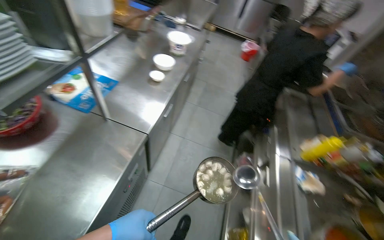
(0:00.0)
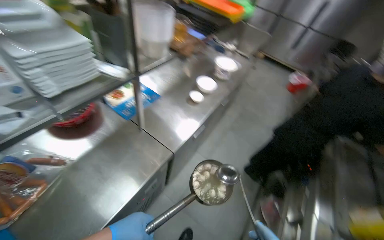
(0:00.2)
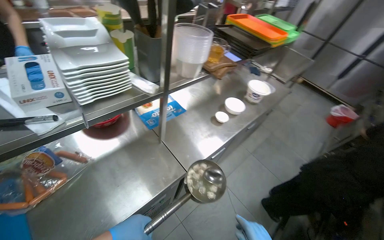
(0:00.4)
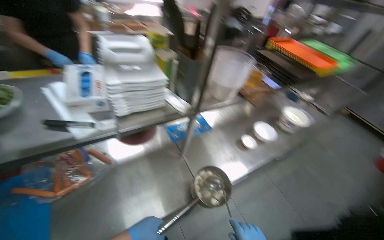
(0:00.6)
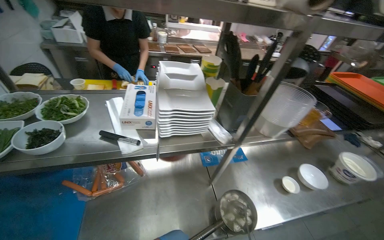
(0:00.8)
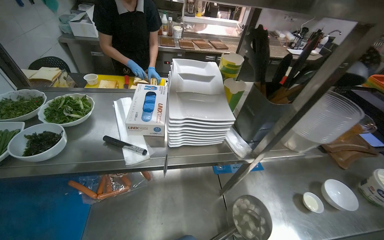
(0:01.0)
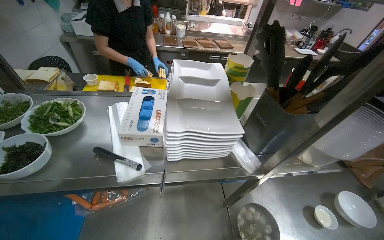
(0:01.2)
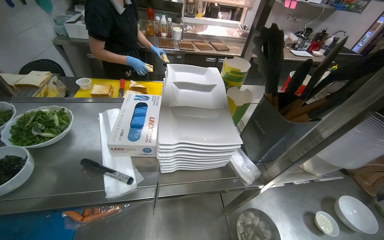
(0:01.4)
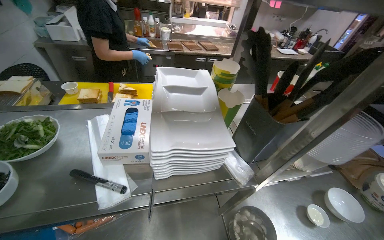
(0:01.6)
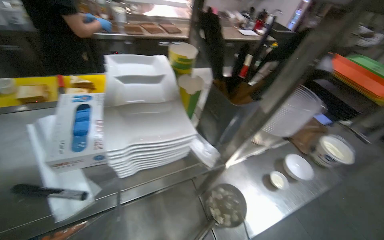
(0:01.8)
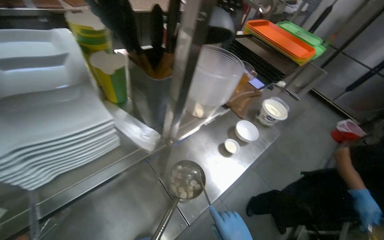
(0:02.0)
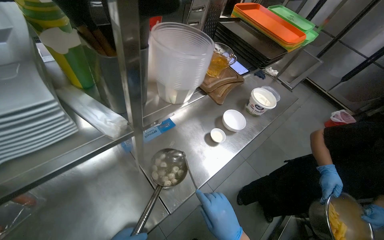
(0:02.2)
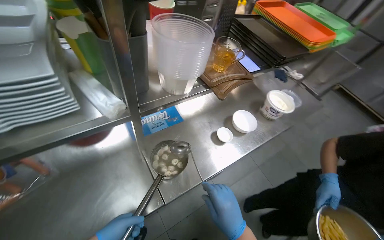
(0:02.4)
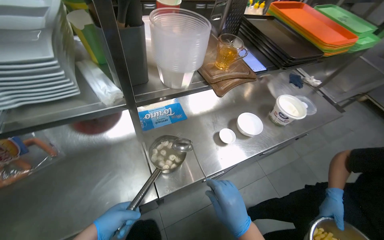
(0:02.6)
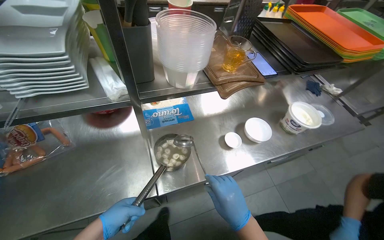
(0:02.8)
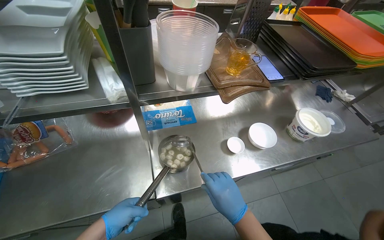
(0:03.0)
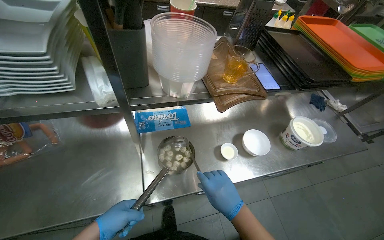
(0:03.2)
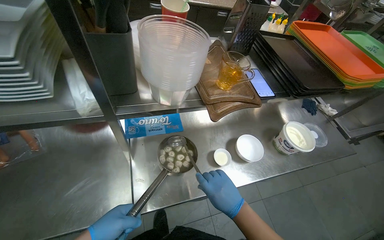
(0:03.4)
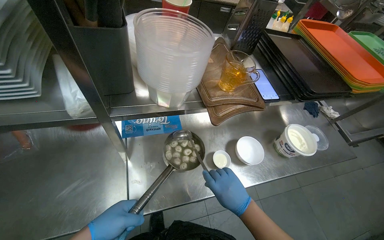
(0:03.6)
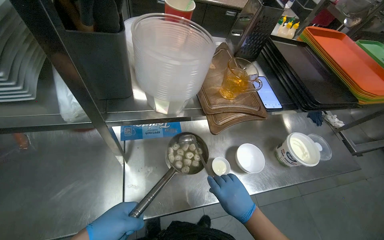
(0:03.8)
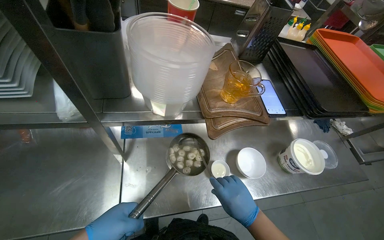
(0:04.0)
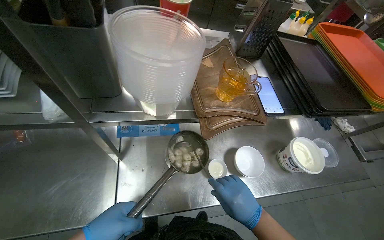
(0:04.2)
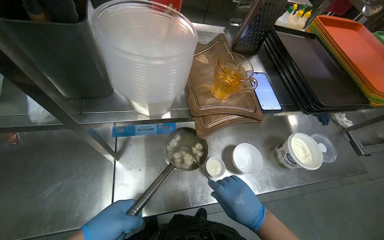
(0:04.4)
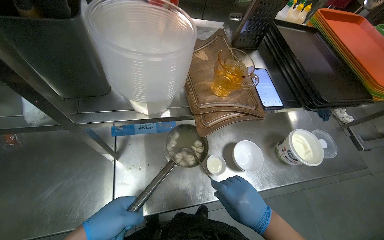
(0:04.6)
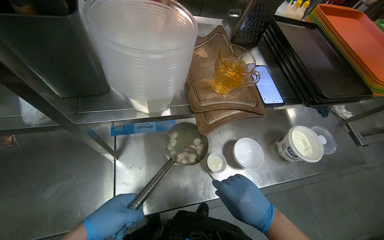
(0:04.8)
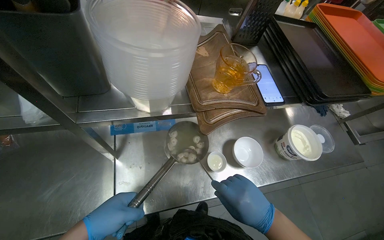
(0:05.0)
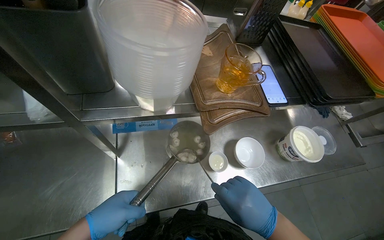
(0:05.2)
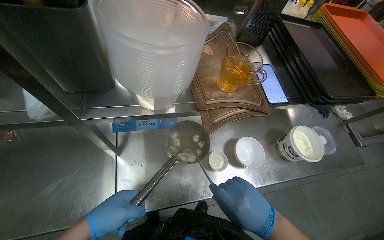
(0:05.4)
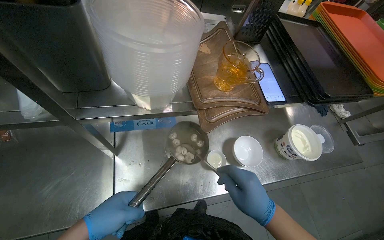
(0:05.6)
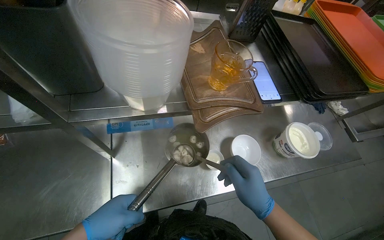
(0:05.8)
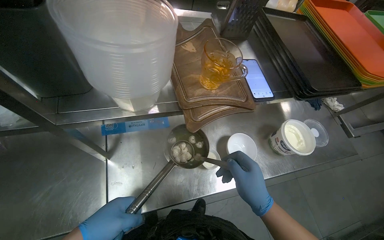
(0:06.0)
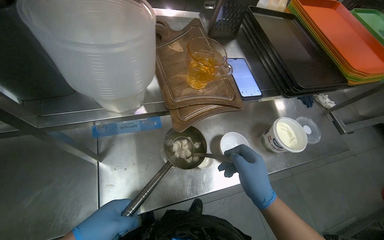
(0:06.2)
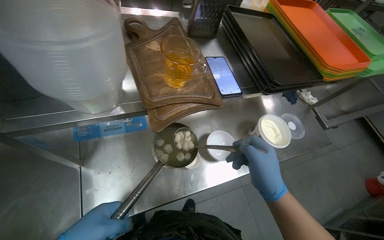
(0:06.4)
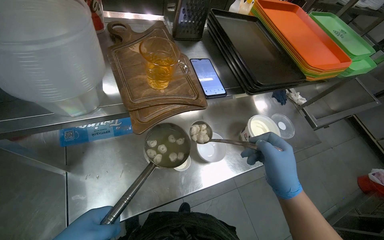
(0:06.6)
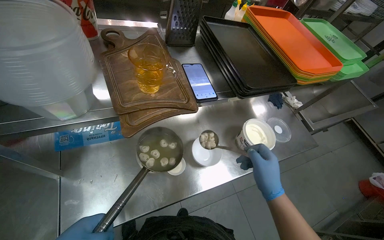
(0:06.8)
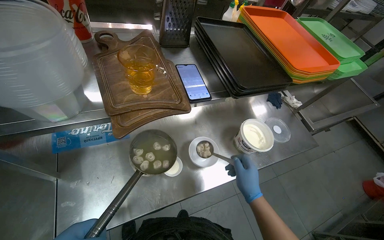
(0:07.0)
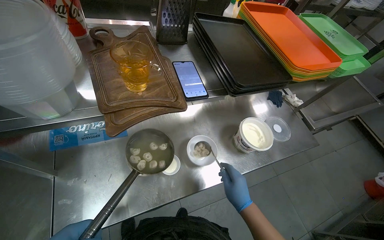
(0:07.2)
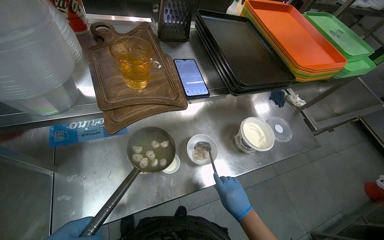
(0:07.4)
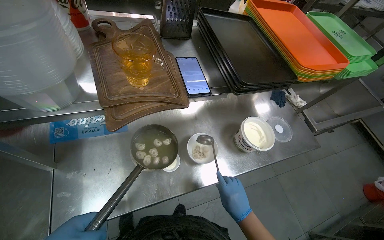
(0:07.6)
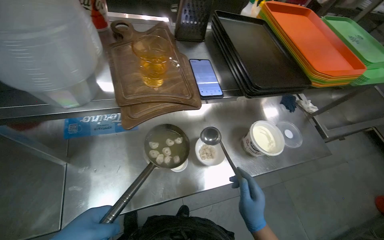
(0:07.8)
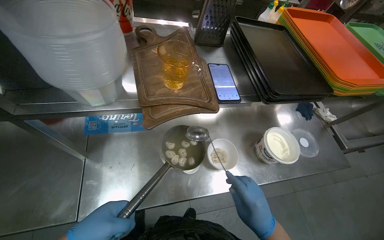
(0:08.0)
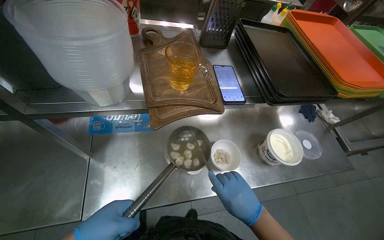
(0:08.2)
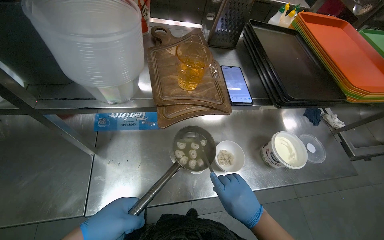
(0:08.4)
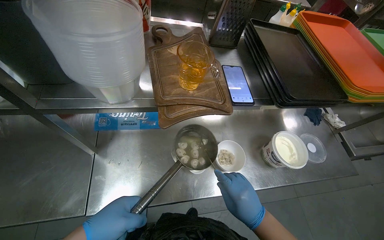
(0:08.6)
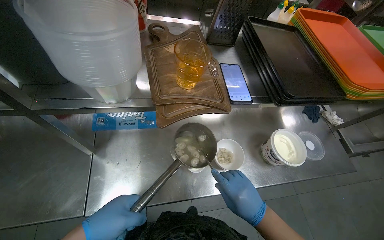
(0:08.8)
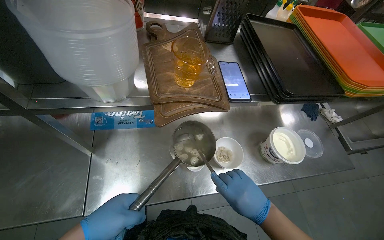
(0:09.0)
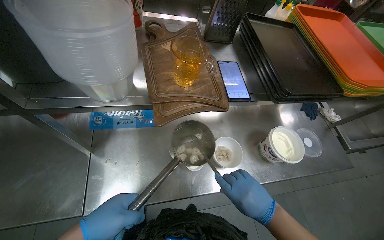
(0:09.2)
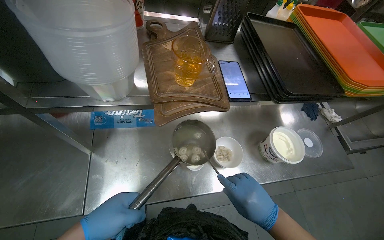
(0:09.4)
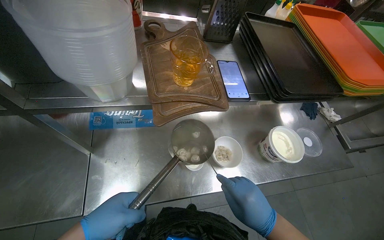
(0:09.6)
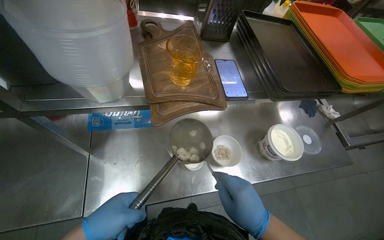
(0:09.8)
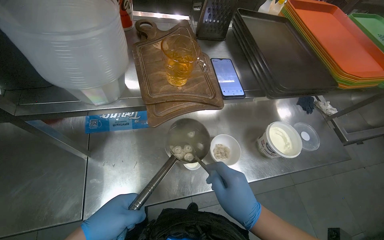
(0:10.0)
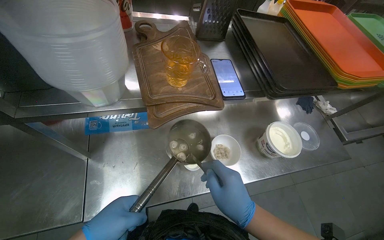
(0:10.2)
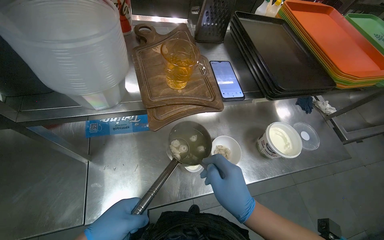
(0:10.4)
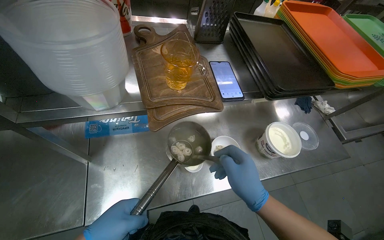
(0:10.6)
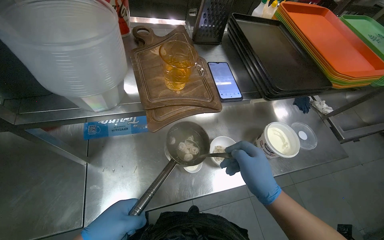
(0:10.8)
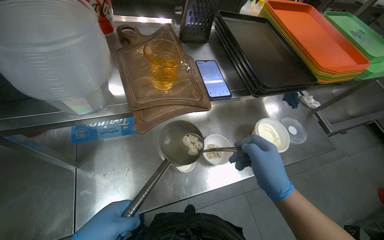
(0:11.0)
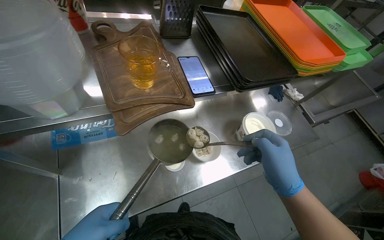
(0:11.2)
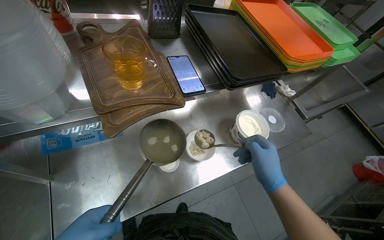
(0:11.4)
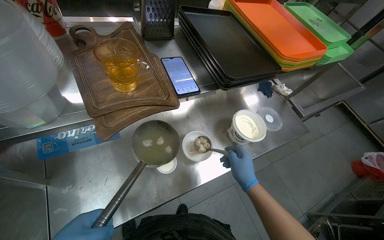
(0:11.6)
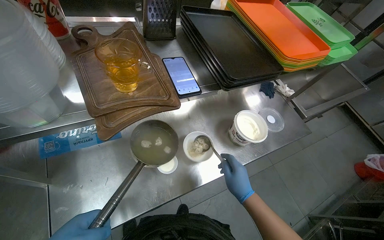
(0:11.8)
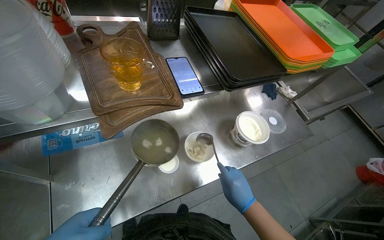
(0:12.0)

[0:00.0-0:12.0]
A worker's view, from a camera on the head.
Job: preparing food.
The whole recording: Serving food into bowl. The worker scoops cooked food from a pot into a small white bowl.
0:00.0 to 0:01.6: The wearer's head swings roughly 60 degrees to the left. The view tilts approximately 20 degrees upward.
0:06.0 to 0:07.6: The right hand moves farther from the camera and down the picture, roughly 20 cm.
0:07.6 to 0:09.0: The right hand moves up the picture, approximately 10 cm.
0:10.4 to 0:12.0: The right hand travels farther from the camera by about 10 cm.

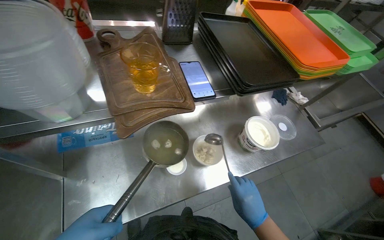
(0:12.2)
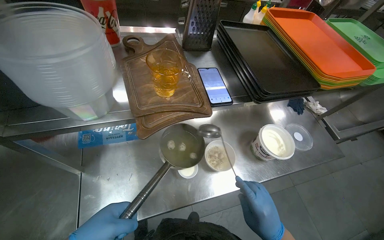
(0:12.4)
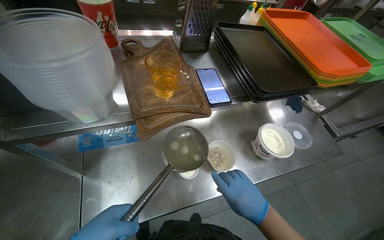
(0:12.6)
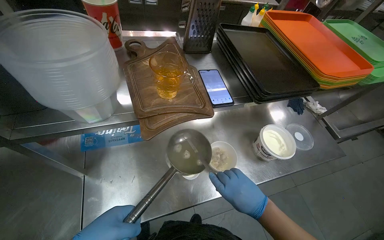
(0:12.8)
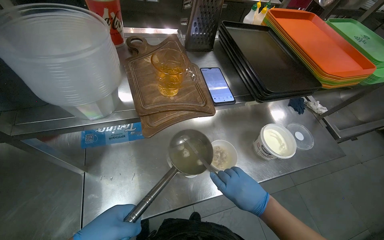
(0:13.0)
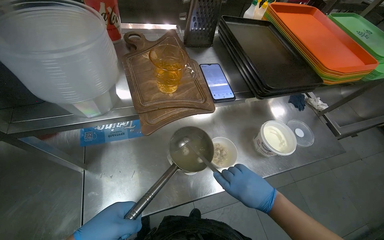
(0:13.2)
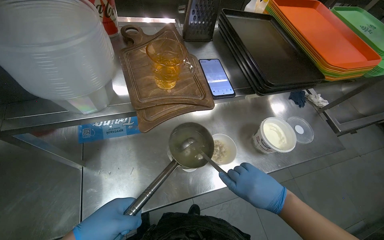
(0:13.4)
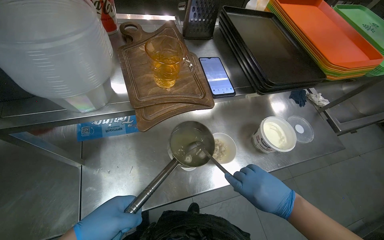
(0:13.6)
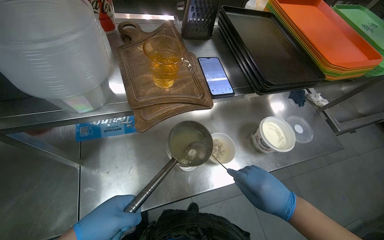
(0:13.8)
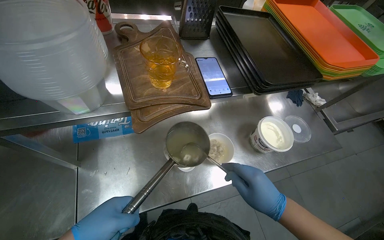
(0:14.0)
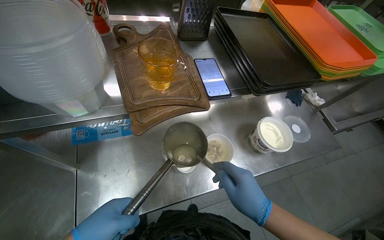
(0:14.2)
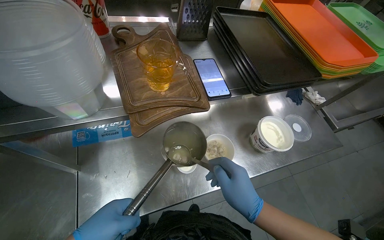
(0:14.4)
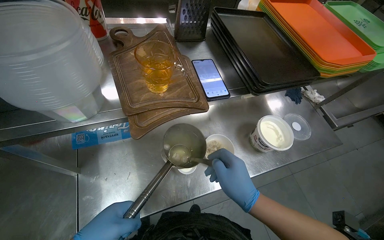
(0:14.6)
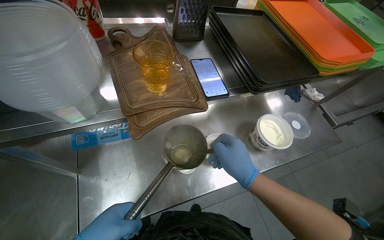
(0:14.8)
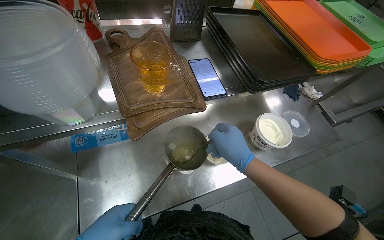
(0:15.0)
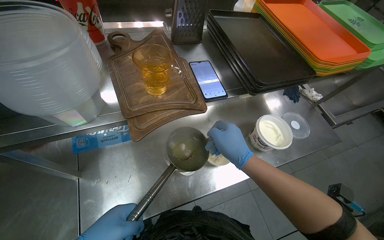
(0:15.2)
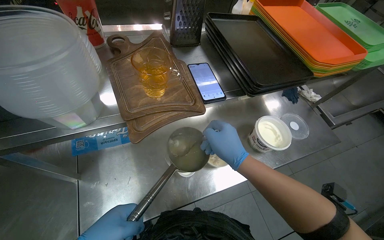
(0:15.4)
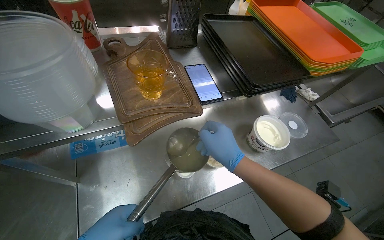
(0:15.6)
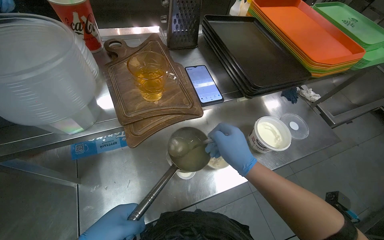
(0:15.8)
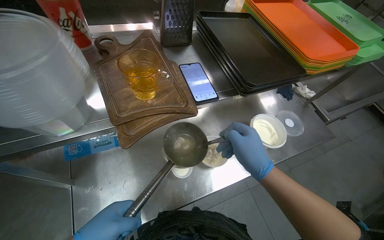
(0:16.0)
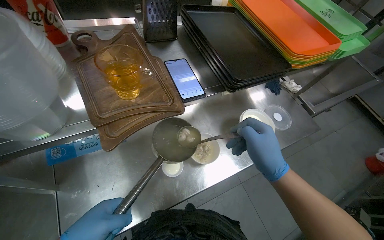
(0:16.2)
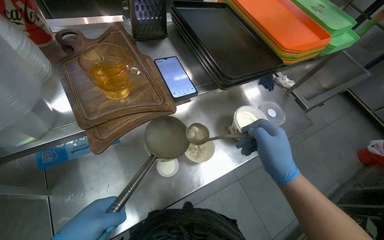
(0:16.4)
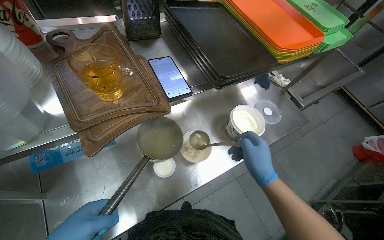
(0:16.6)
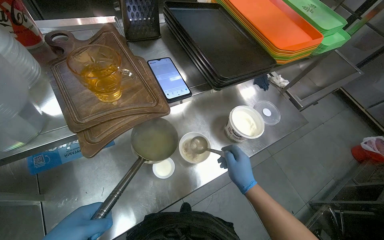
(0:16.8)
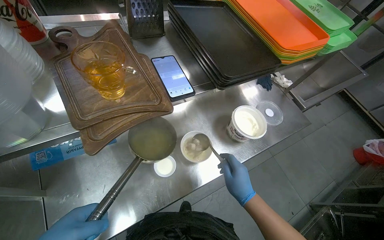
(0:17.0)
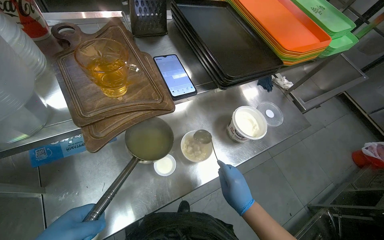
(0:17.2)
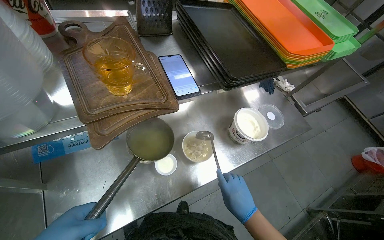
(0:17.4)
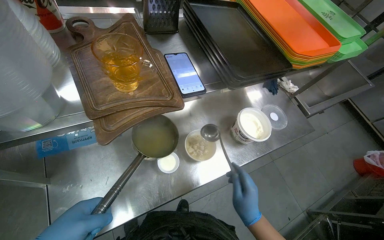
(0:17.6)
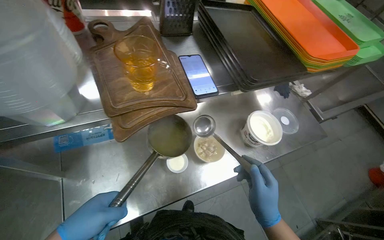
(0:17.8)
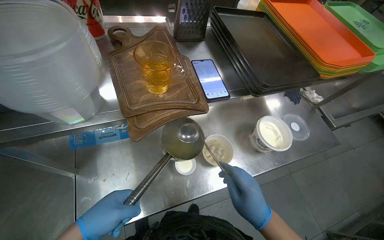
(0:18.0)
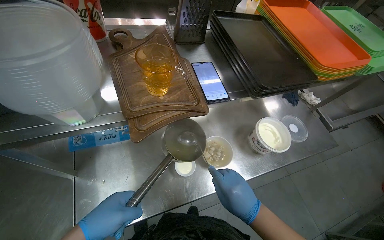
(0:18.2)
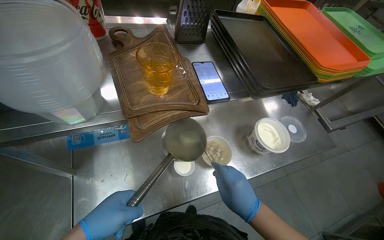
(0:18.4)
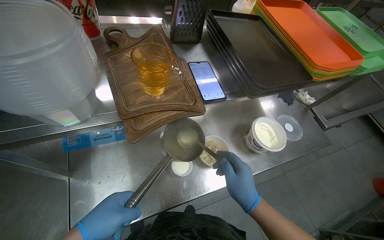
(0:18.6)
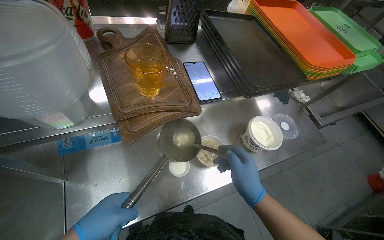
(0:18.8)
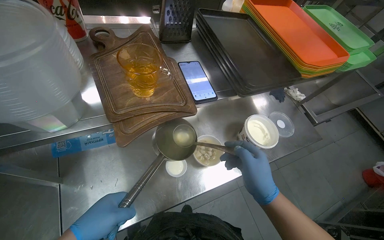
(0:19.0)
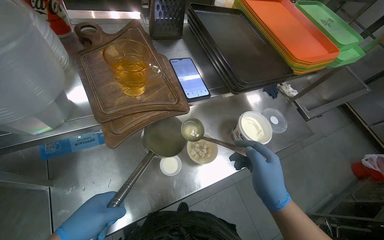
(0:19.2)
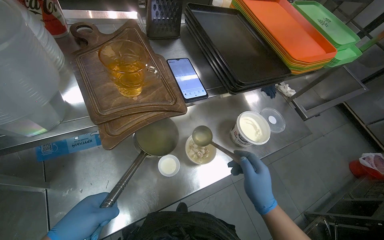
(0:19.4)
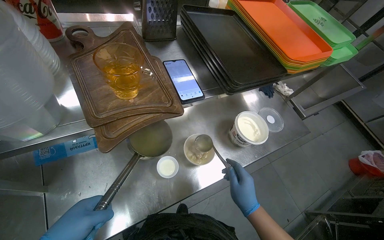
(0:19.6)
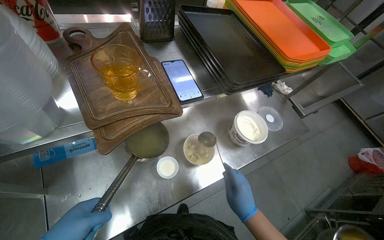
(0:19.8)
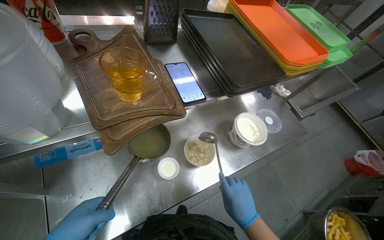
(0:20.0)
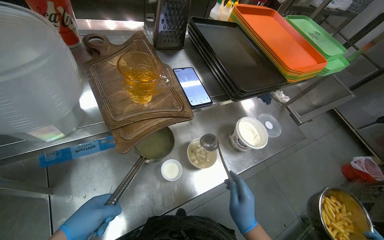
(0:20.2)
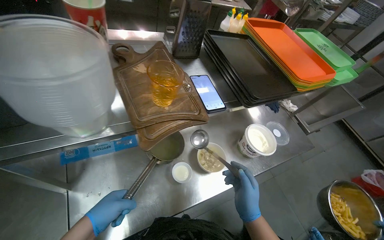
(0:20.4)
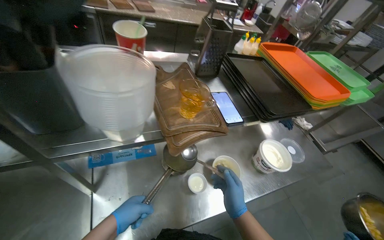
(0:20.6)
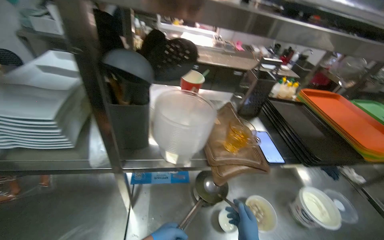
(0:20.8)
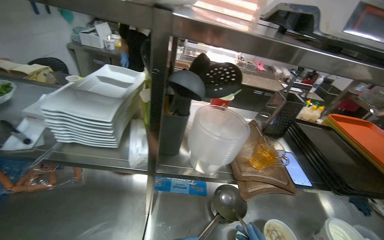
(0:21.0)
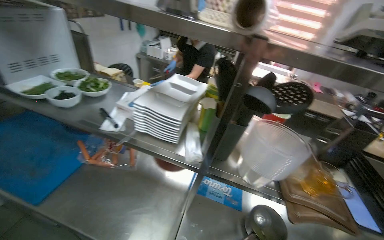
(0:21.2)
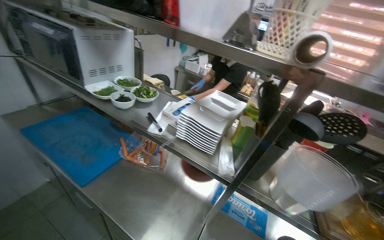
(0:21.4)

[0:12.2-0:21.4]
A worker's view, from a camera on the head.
Job: preparing food.
The whole recording: Serving food into bowl. The worker scoops cooked food from a pot into a small white bowl.
0:12.2 to 0:13.8: The right hand is displaced up the picture by roughly 10 cm.
0:13.8 to 0:15.2: The right hand is displaced up the picture and to the left by some 15 cm.
0:15.2 to 0:16.8: The right hand shifts approximately 10 cm down the picture.
0:19.8 to 0:21.4: The head travels some 40 cm. The head rotates approximately 55 degrees to the left. The camera pitches upward, by some 35 degrees.
